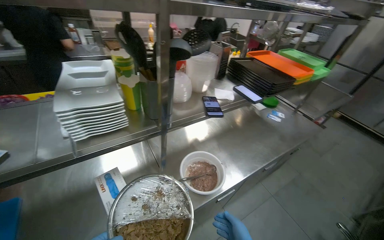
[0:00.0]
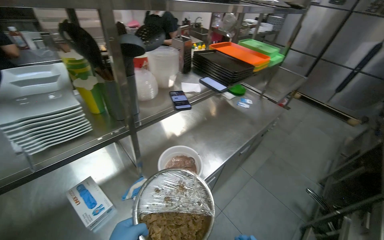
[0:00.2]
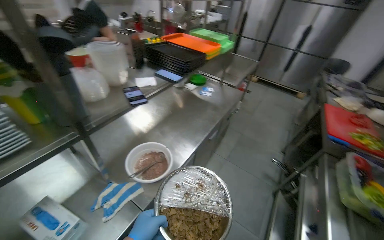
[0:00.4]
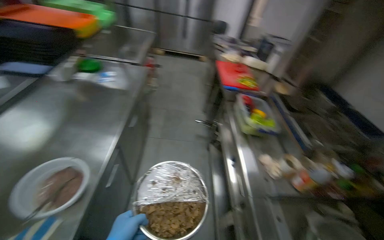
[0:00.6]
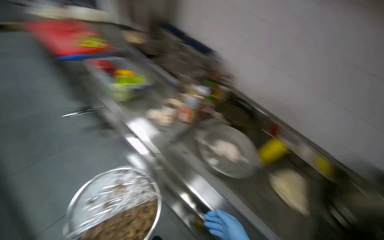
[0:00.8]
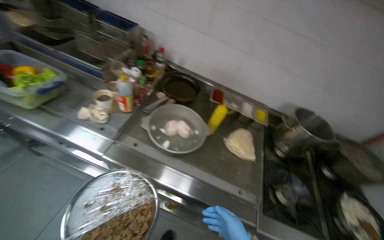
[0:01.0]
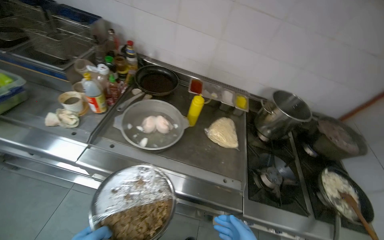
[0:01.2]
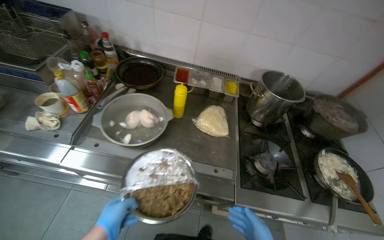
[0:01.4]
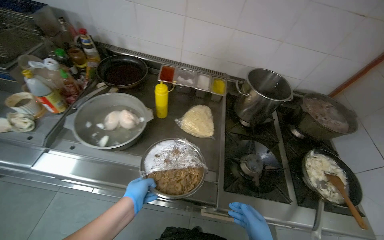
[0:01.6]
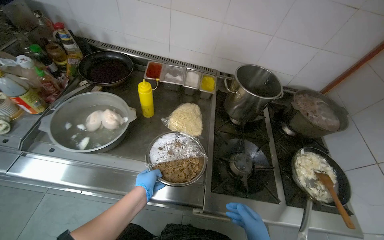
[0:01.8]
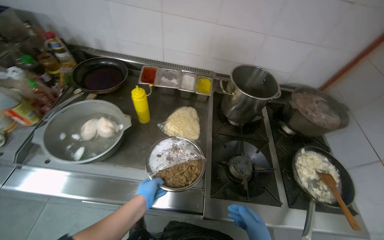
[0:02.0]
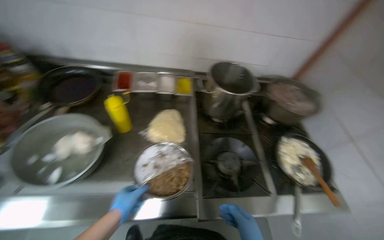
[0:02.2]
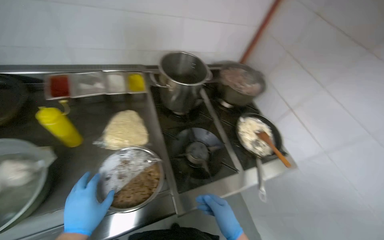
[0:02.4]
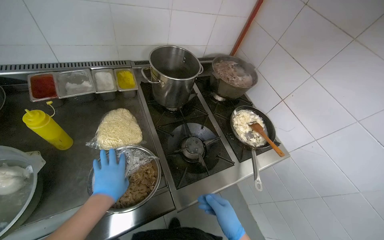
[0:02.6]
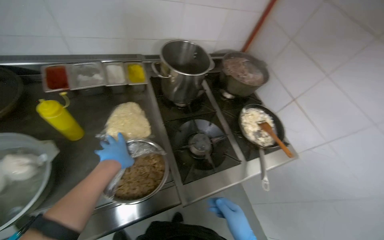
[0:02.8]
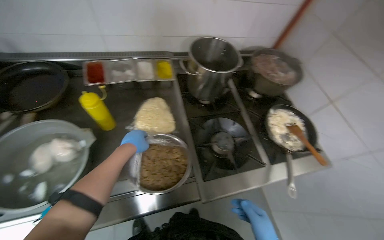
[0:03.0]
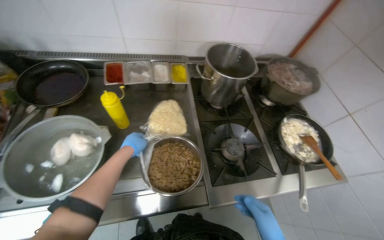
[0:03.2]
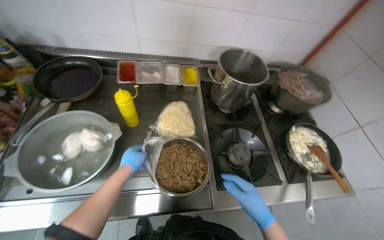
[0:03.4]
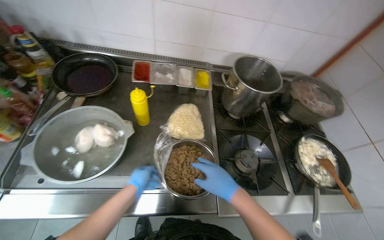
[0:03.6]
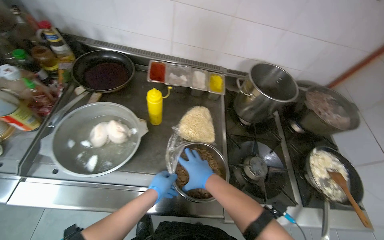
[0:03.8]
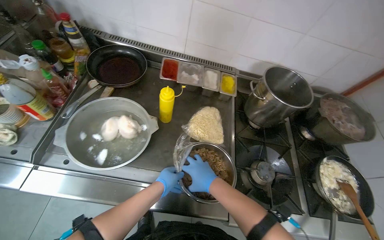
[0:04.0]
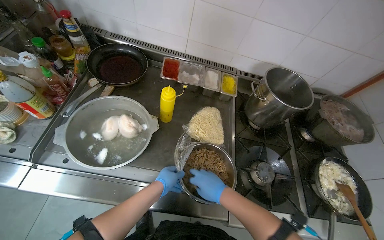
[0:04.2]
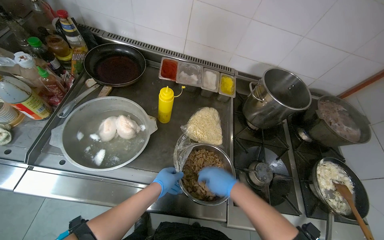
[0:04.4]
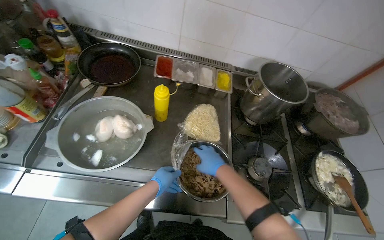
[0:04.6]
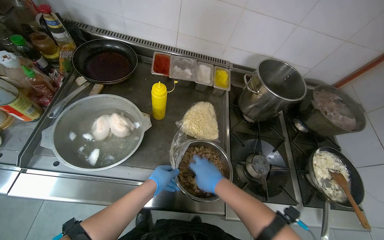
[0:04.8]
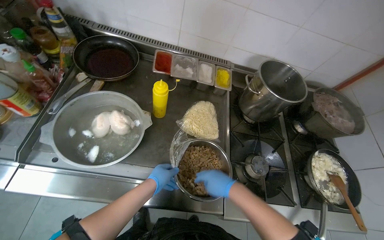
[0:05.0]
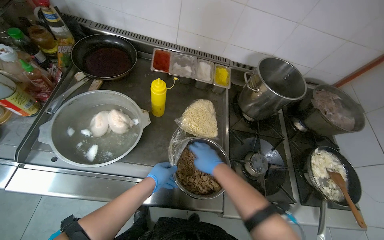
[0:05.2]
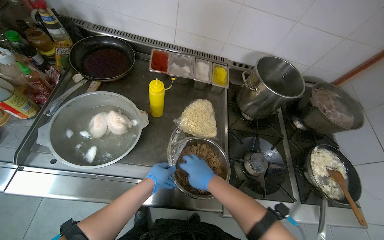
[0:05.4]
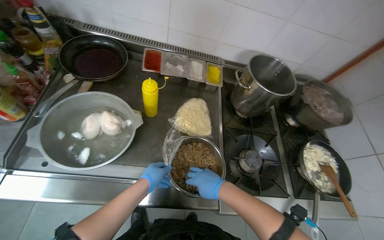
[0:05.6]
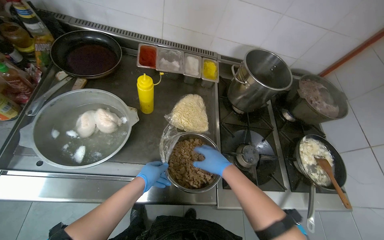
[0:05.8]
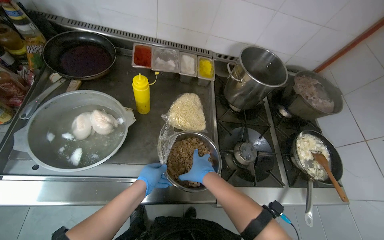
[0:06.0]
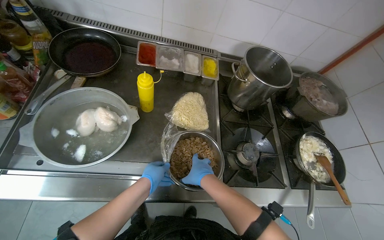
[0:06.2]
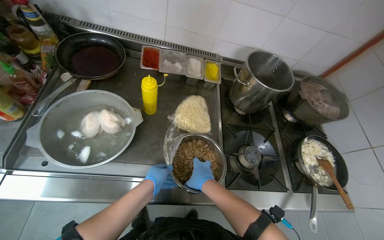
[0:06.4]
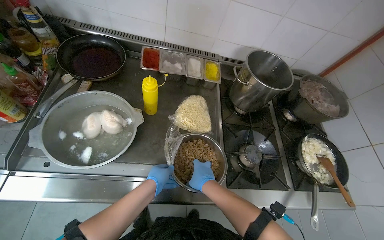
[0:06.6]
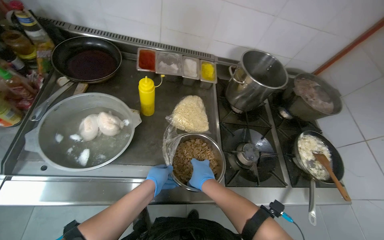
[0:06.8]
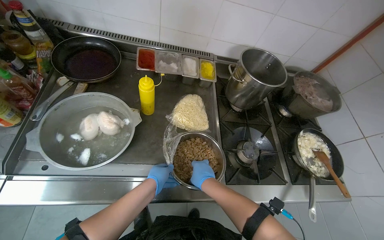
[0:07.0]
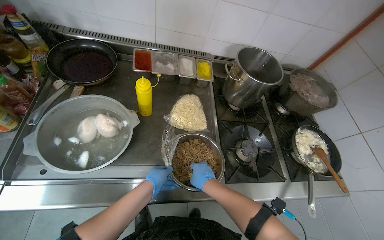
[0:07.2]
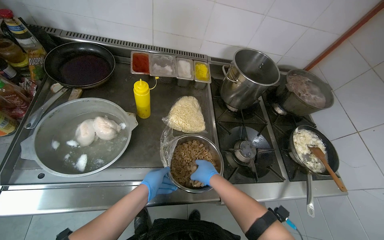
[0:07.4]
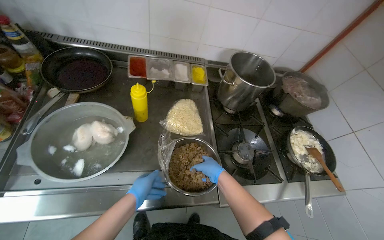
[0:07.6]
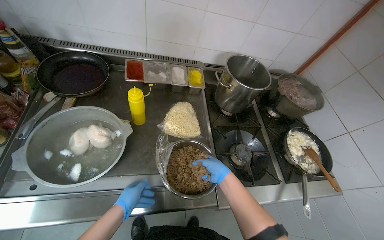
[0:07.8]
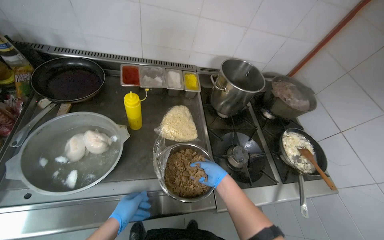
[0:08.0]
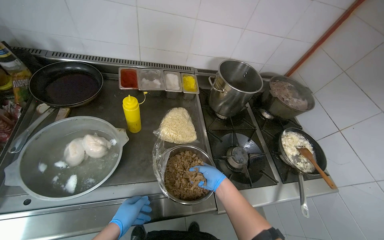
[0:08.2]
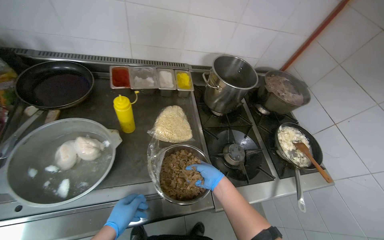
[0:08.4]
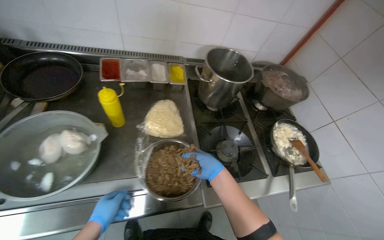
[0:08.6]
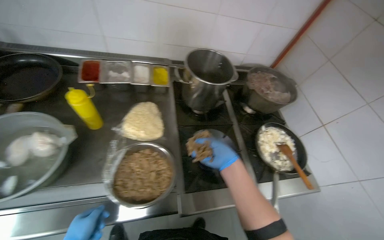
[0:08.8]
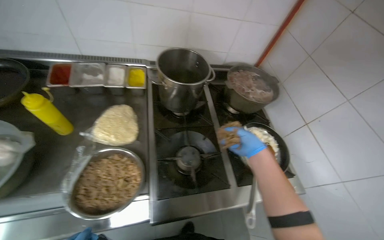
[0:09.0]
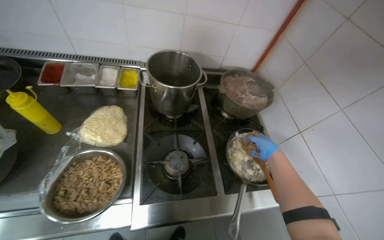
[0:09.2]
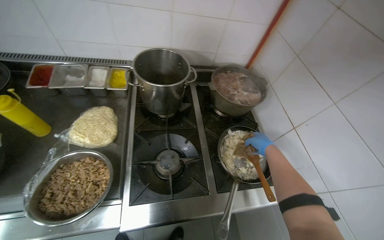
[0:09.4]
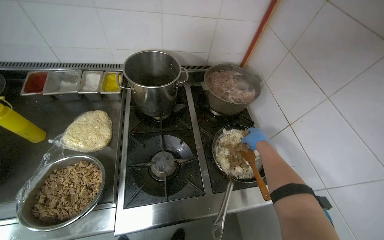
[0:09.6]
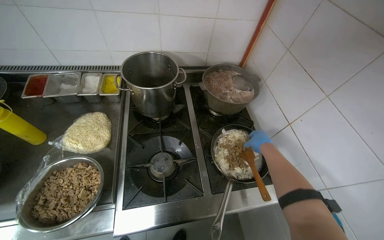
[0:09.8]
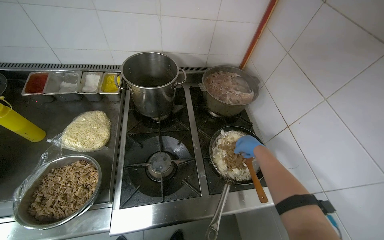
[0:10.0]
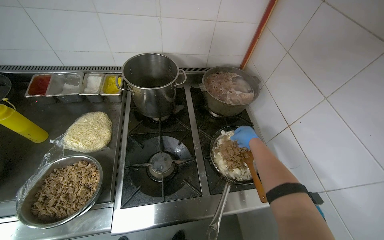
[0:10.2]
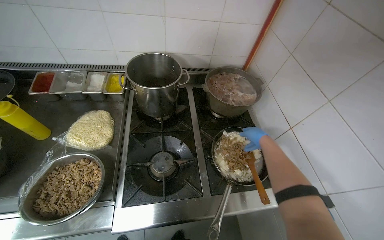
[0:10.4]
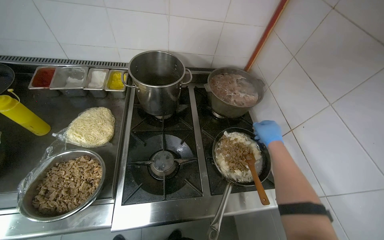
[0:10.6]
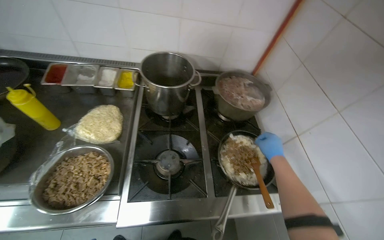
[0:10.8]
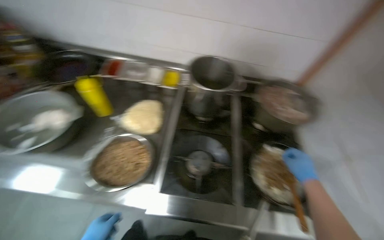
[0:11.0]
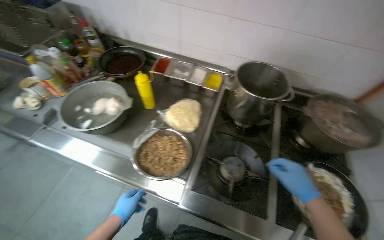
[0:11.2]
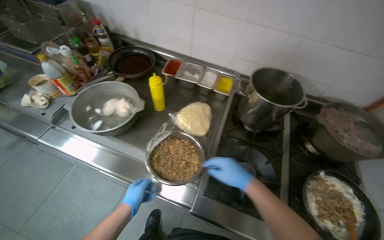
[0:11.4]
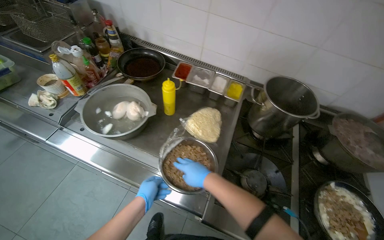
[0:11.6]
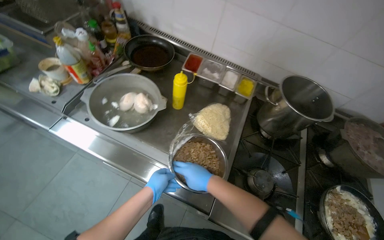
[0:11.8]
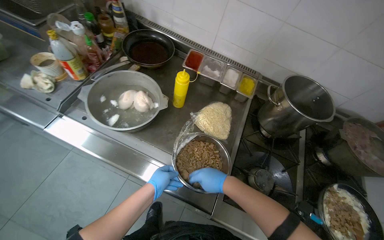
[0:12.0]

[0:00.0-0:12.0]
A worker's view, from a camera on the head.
Job: cooking food.
The whole recording: Adding and stirring meat in pan. The worker adds cooked meat to a pan and stirs it with other ingredients on the stove.
0:00.0 to 0:01.6: The wearer moves about 50 cm. The head turns to the right by about 135 degrees. The view tilts about 40 degrees downward.
0:01.6 to 0:03.0: The head turns to the right by some 20 degrees. The left hand is displaced up the picture and farther from the camera by about 30 cm.
0:03.0 to 0:04.4: The left hand moves down the picture, approximately 10 cm.
0:04.4 to 0:07.6: The hands stay close to where they were, moving slightly.
0:07.6 to 0:09.0: The right hand travels to the right by roughly 40 cm.
0:10.4 to 0:12.0: The camera is carried approximately 50 cm. The wearer's head swings some 30 degrees to the left.

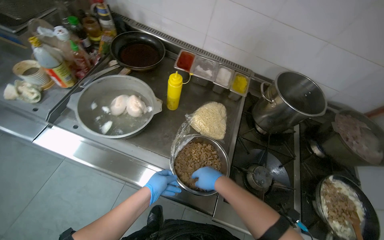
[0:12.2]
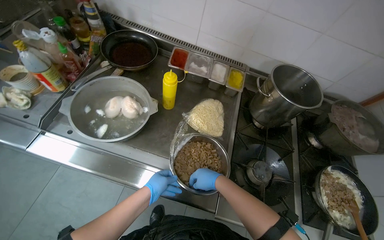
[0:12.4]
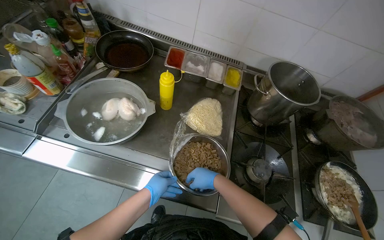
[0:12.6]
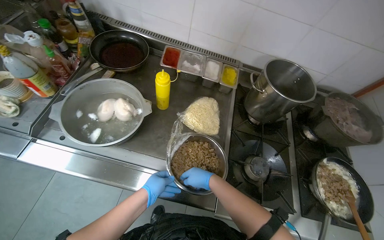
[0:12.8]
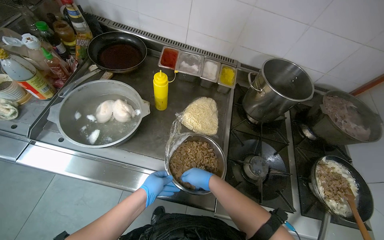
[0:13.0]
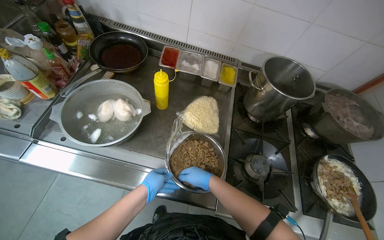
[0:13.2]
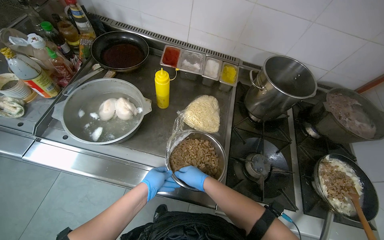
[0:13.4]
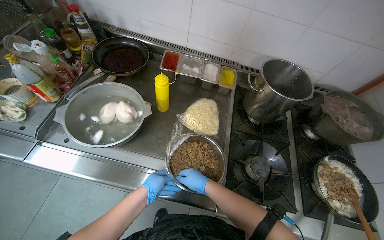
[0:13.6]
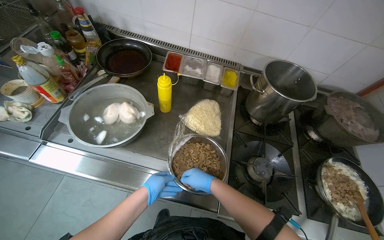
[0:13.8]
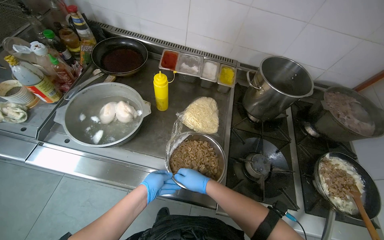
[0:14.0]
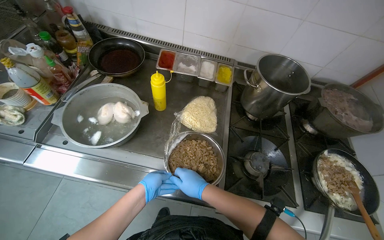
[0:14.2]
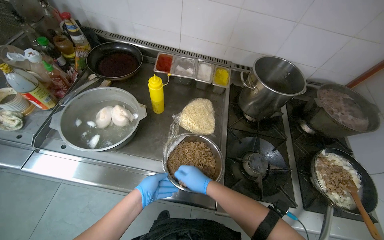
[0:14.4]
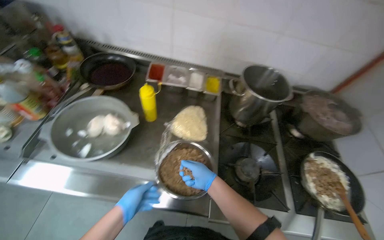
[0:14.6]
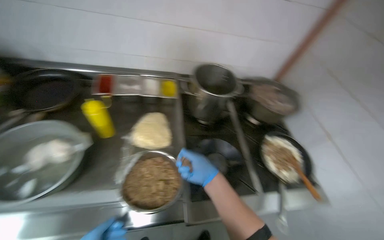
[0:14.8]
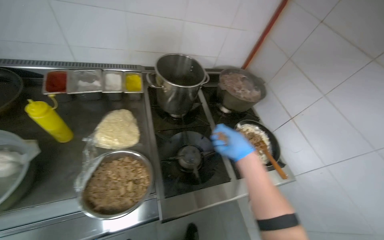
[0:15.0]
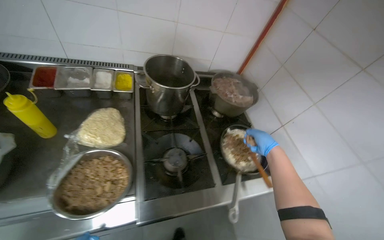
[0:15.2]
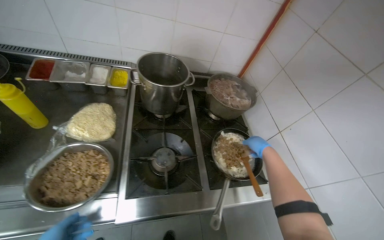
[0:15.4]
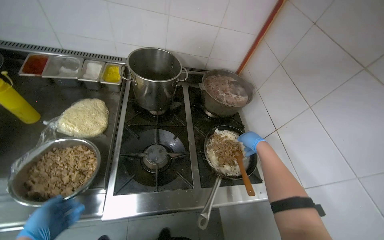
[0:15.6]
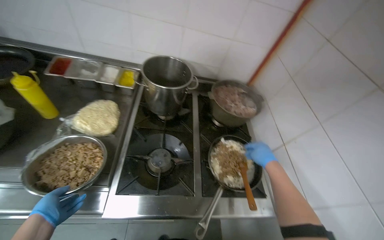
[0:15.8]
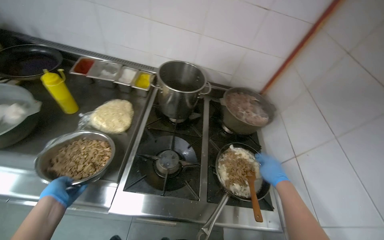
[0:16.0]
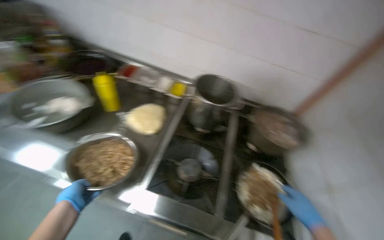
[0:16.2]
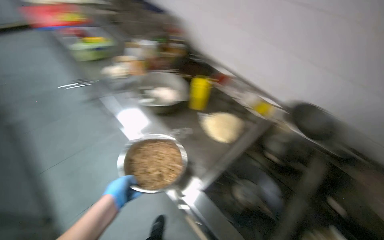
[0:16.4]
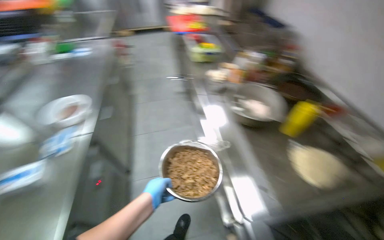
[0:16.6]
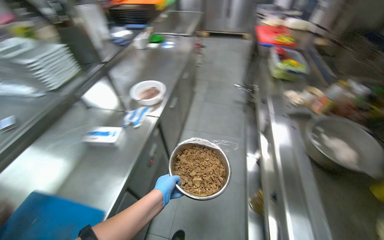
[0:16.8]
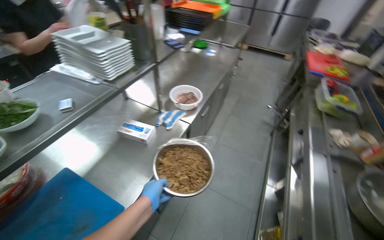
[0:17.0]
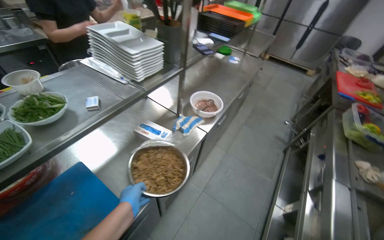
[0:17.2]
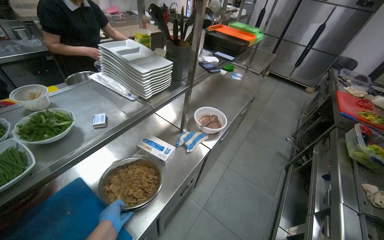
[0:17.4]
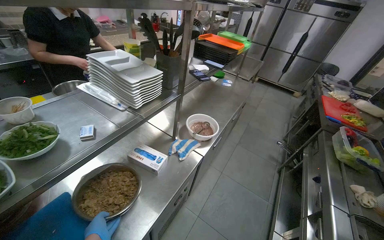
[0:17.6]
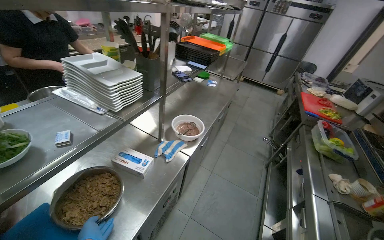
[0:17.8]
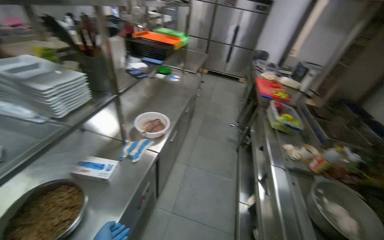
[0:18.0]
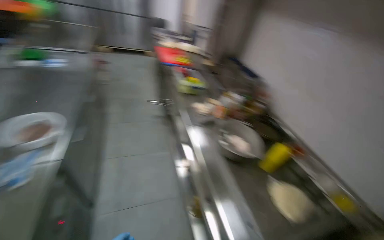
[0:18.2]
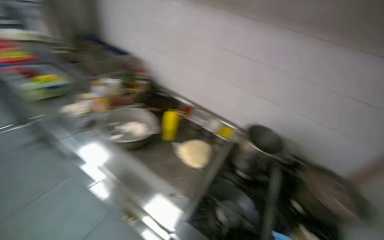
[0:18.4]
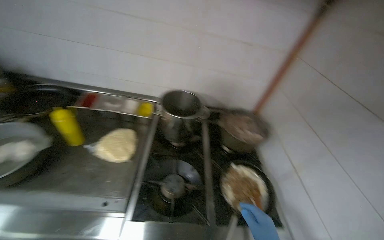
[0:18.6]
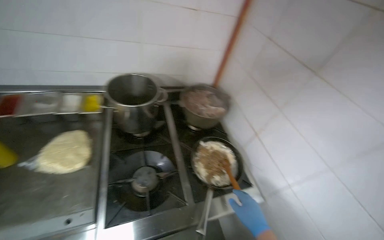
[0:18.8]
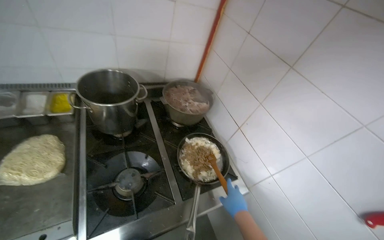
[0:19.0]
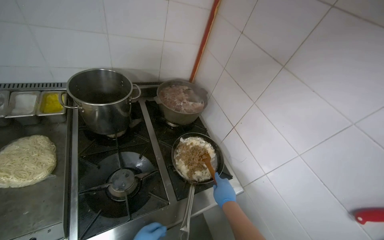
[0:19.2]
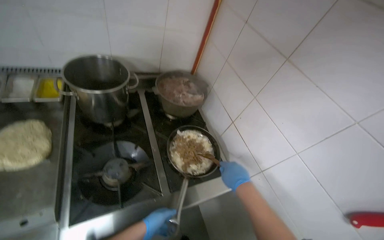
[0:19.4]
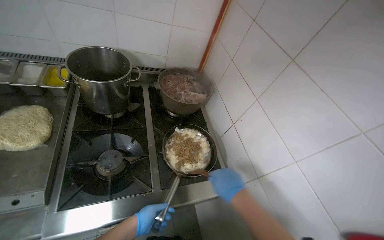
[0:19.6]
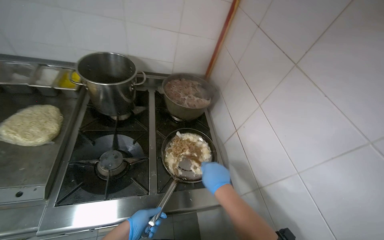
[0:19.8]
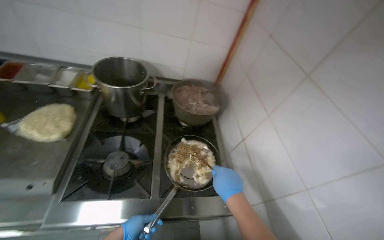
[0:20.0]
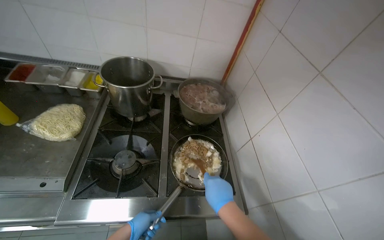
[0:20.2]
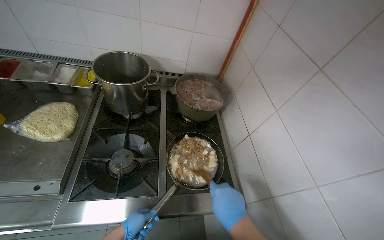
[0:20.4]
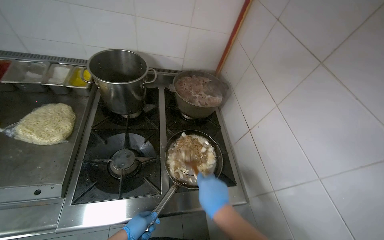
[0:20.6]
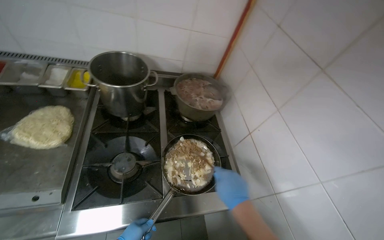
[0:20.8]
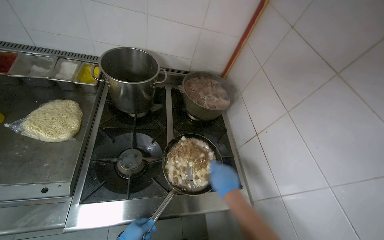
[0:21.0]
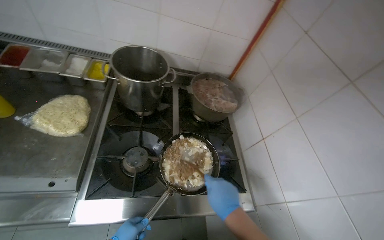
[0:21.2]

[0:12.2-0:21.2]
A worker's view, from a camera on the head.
Job: cooking food.
The whole recording: Adding and stirring meat in pan. The worker adds cooked meat to a pan and stirs it with other ingredients on the stove.
0:12.2 to 0:13.8: The hands are busy where they are.
0:13.8 to 0:15.2: The wearer's head swings approximately 25 degrees to the right.
0:15.2 to 0:16.6: The wearer's head swings some 90 degrees to the left. The view tilts approximately 15 degrees upward.
0:16.6 to 0:18.2: The view pans to the right by roughly 20 degrees.
0:18.2 to 0:19.8: The head travels some 50 cm. The wearer's head swings about 80 degrees to the right. The wearer looks about 25 degrees further downward.
